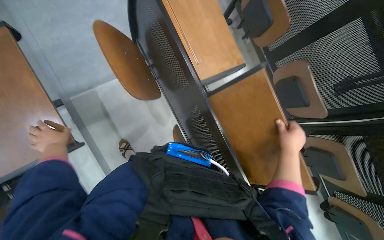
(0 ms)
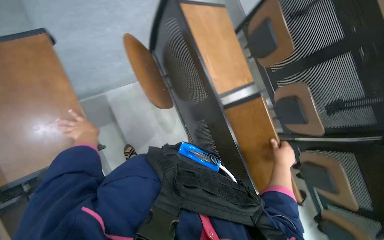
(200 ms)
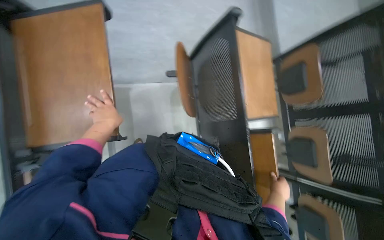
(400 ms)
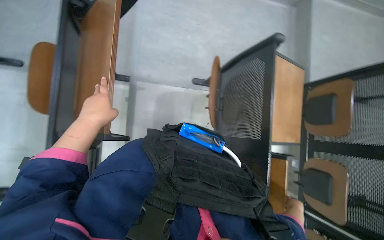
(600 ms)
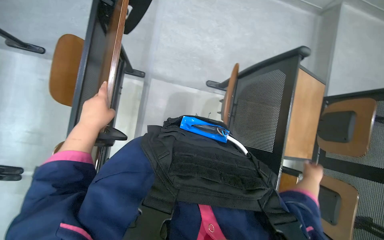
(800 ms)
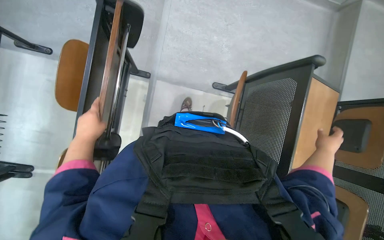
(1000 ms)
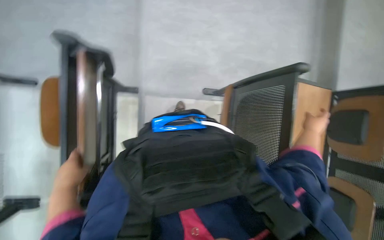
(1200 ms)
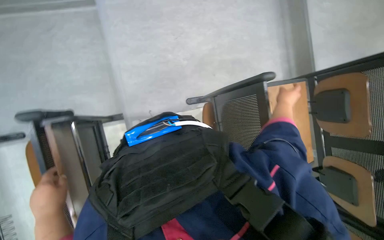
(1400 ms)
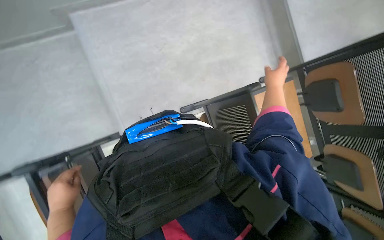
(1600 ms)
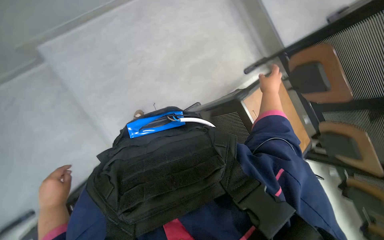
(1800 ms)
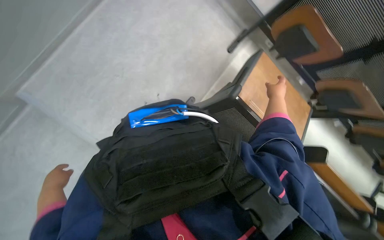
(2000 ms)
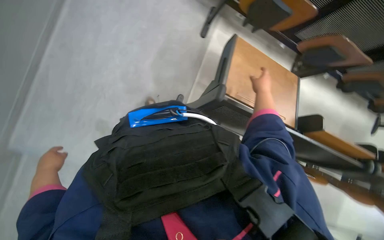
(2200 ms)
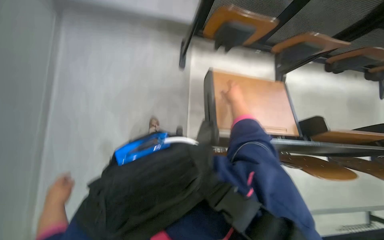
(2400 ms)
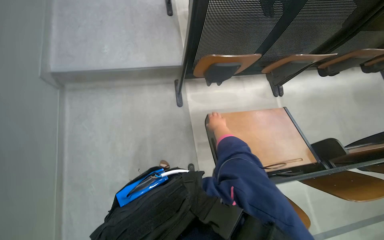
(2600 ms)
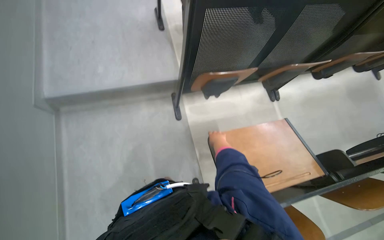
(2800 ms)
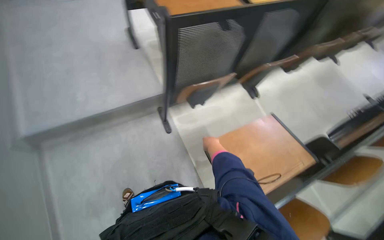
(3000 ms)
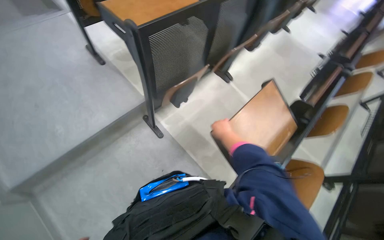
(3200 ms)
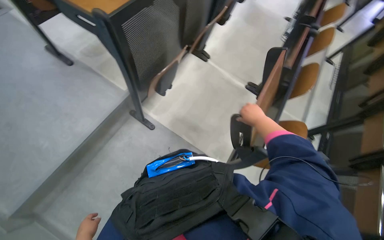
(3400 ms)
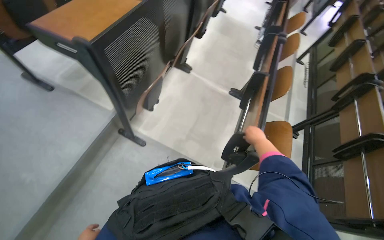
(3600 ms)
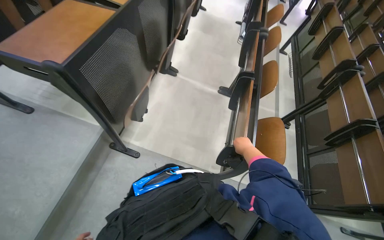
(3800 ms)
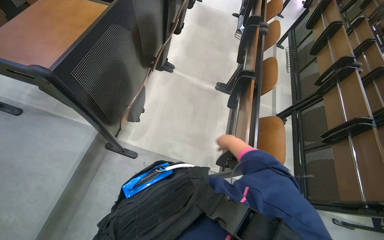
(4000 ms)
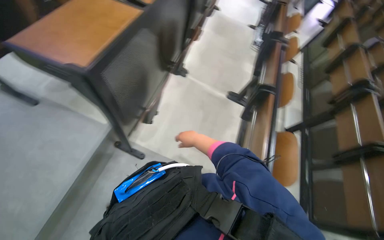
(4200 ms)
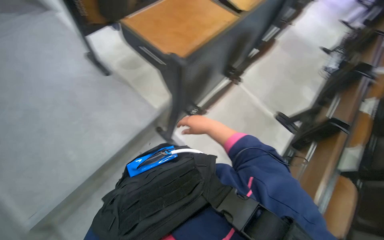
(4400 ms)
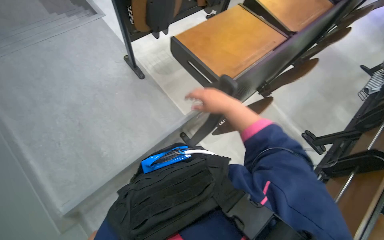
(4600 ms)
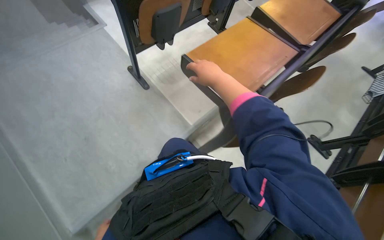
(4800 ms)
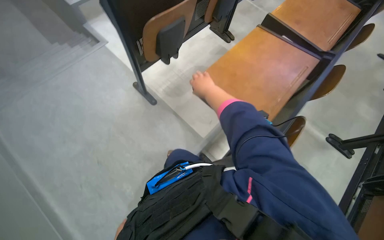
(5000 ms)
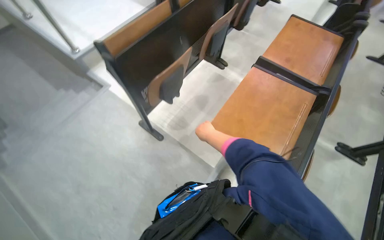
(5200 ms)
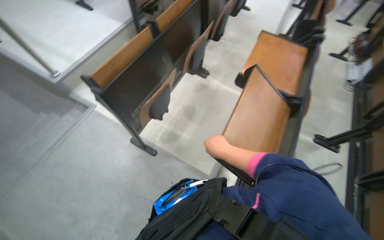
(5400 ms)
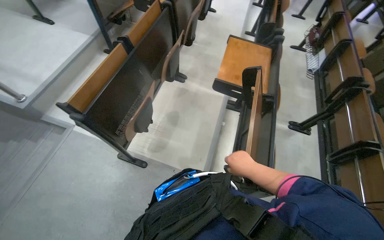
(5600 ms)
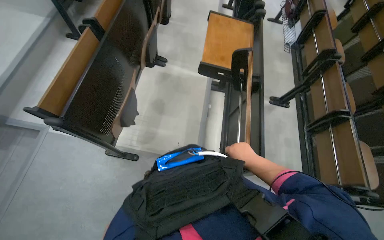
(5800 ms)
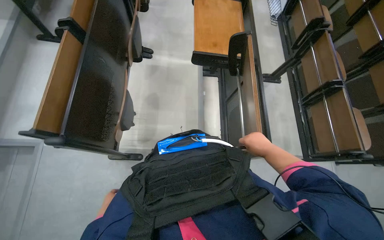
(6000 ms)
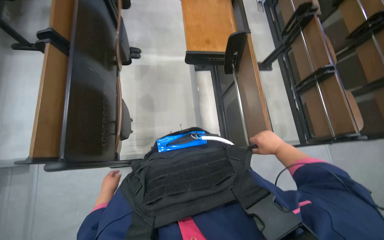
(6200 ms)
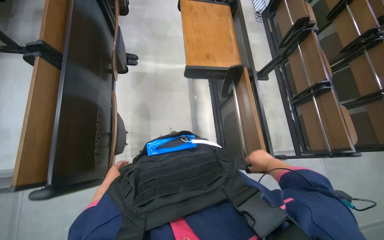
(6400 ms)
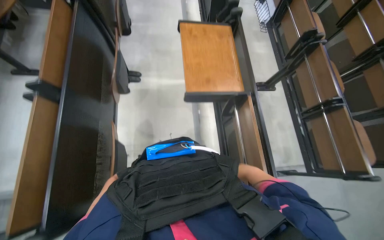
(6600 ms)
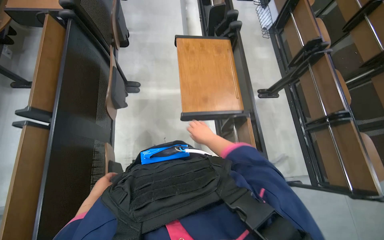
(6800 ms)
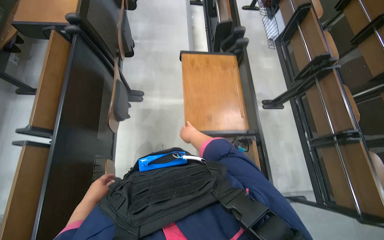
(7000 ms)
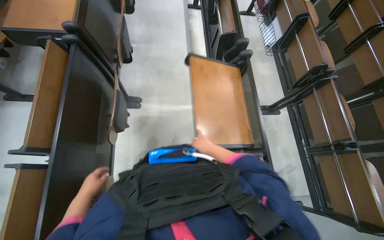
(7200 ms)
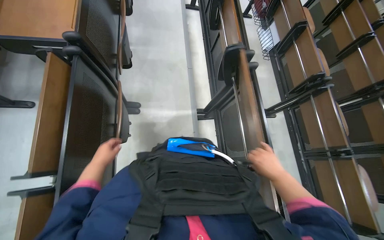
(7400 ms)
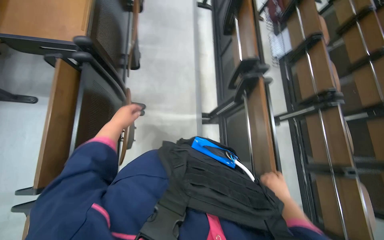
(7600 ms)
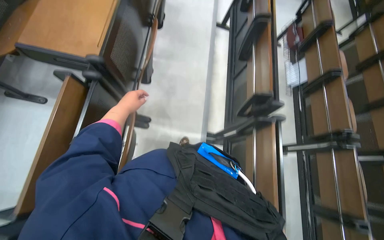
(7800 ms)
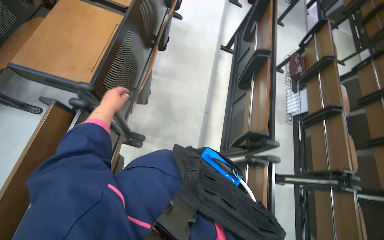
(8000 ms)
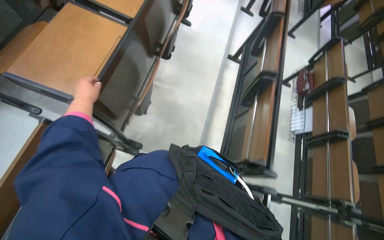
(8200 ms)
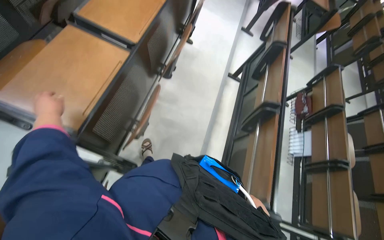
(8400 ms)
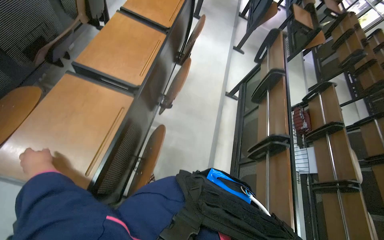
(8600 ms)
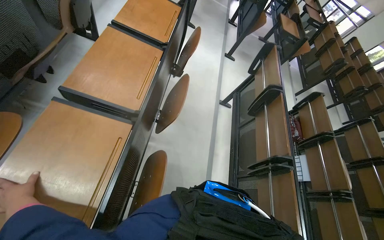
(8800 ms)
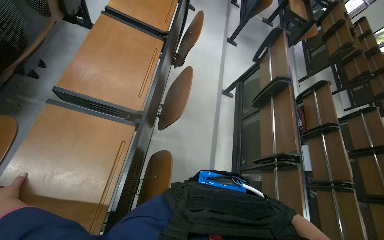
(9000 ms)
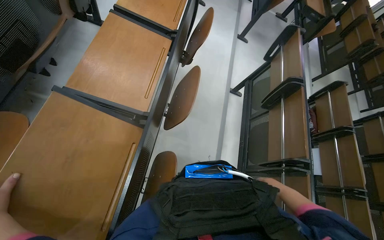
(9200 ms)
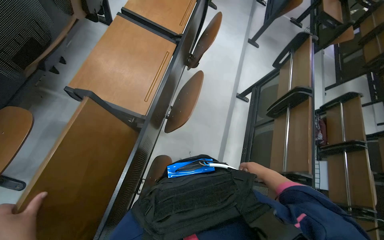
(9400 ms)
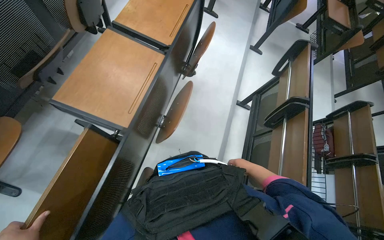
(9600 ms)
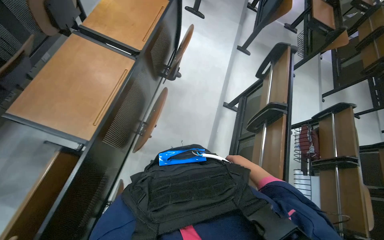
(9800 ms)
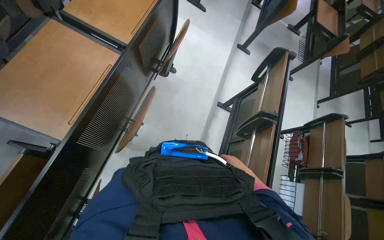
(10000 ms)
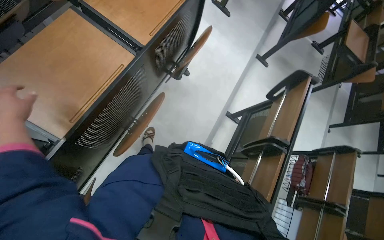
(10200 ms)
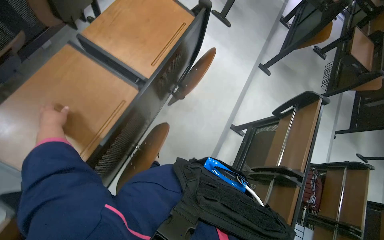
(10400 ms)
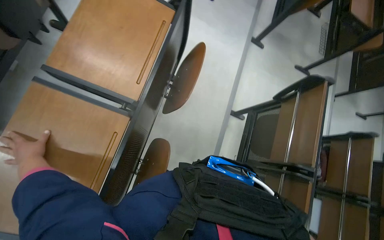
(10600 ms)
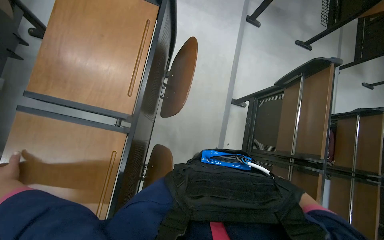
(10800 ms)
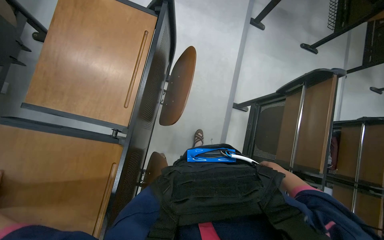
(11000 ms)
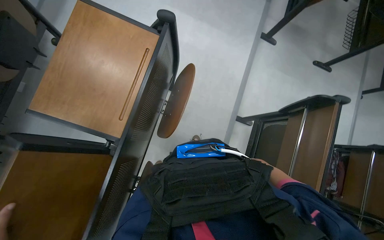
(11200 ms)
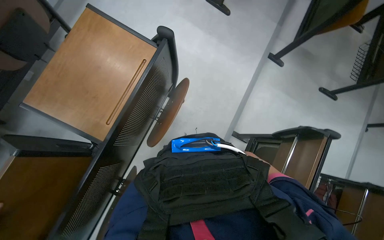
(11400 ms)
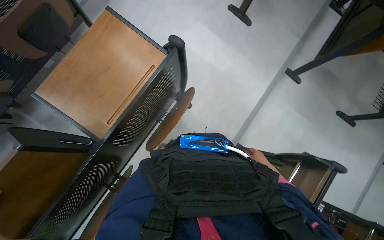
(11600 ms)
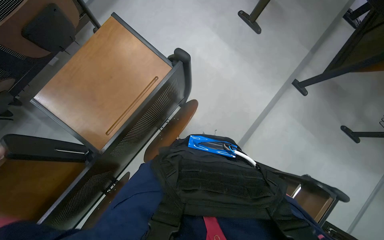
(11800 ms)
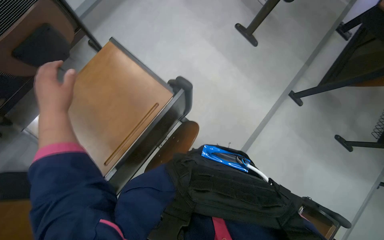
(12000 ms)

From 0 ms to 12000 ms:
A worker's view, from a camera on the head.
Job: organizing items.
The whole recording: Organizing lecture hall desks. The worker moves and adjusts desks in the lecture hall, picking up small items from the surfaces.
From 0 ms to 1600 ms: The camera is carried roughly 50 cm.
From 1600 ms to 3000 ms: The scene rotates counterclockwise by about 50 degrees.
From 4400 ms to 6000 ms: The wearer moves about 80 cm. The head turns to the right by some 40 degrees.
From 6000 ms to 7600 ms: The camera travels approximately 80 cm.
From 7600 ms to 9000 ms: The head travels some 80 cm.
From 9000 ms to 10400 ms: The wearer moves about 50 cm.
From 10400 ms to 12000 ms: The head travels some 60 cm.

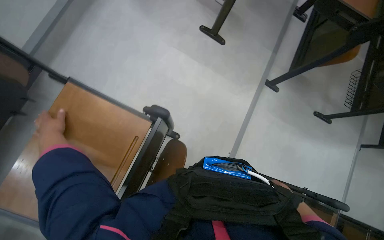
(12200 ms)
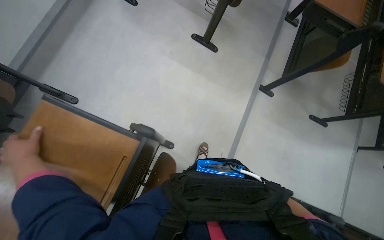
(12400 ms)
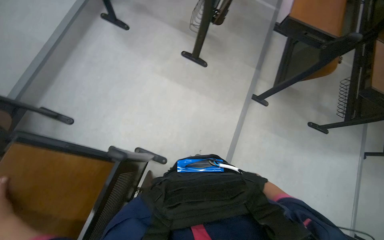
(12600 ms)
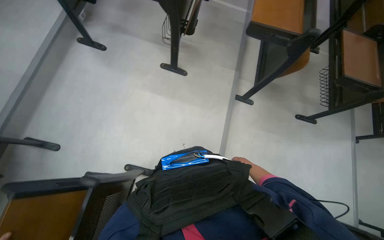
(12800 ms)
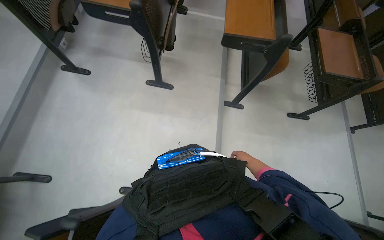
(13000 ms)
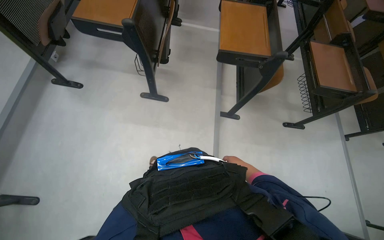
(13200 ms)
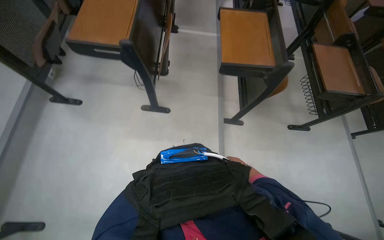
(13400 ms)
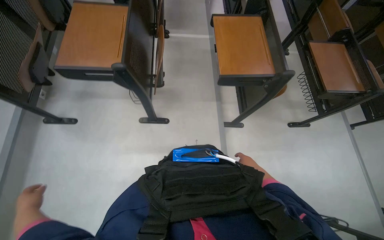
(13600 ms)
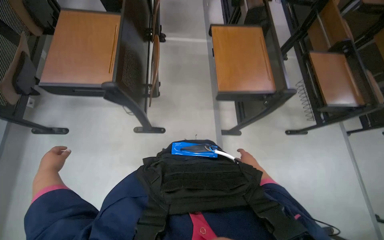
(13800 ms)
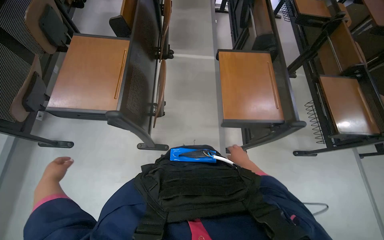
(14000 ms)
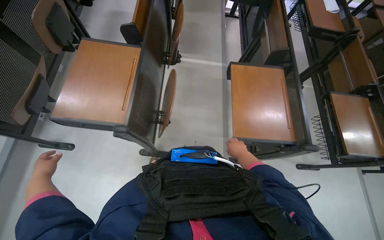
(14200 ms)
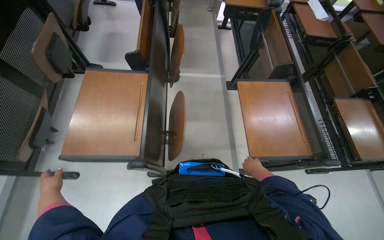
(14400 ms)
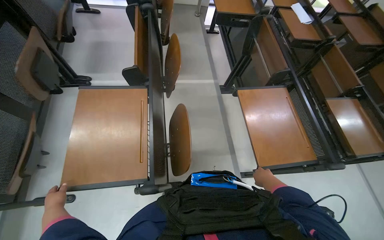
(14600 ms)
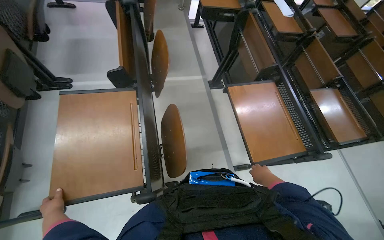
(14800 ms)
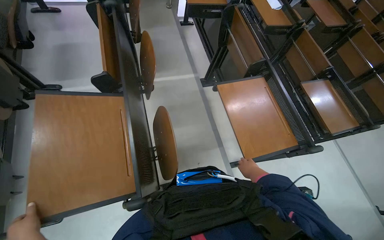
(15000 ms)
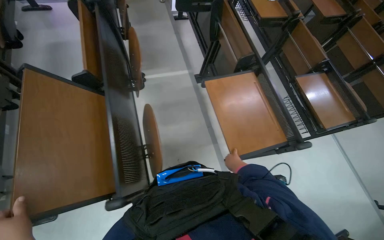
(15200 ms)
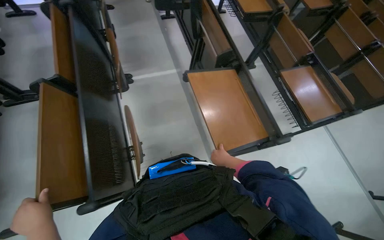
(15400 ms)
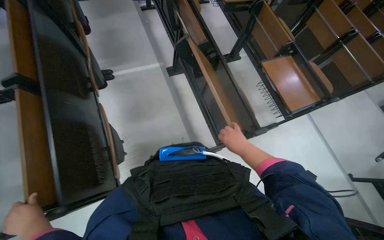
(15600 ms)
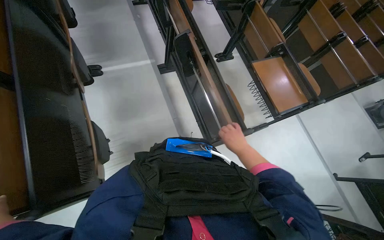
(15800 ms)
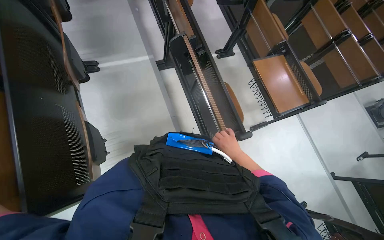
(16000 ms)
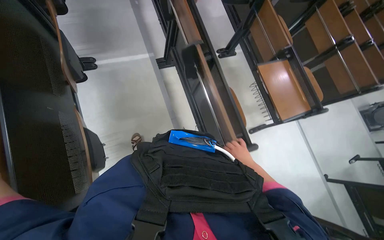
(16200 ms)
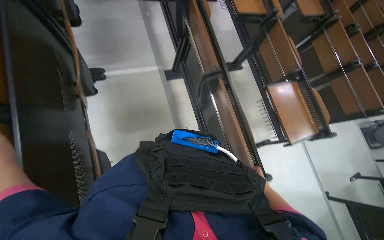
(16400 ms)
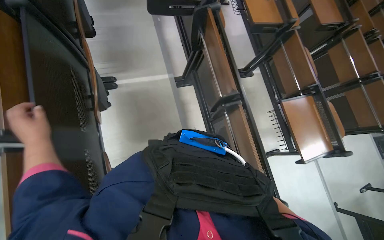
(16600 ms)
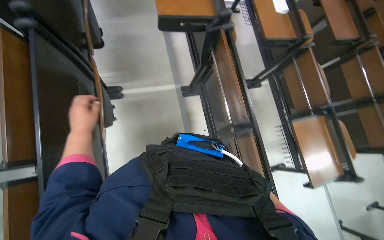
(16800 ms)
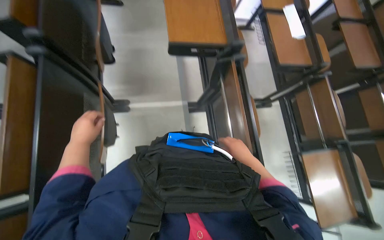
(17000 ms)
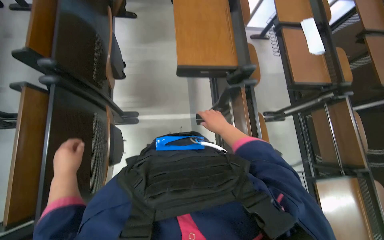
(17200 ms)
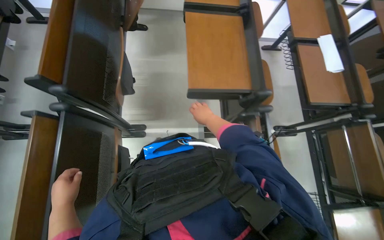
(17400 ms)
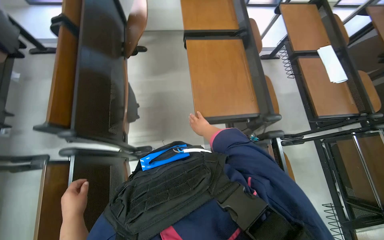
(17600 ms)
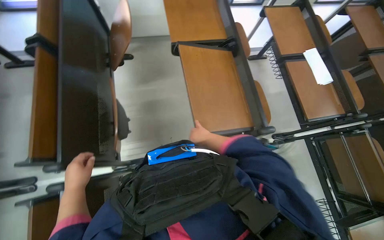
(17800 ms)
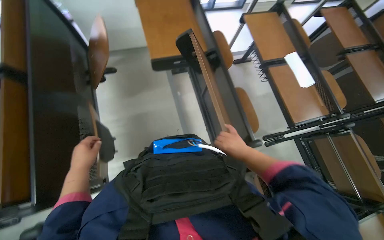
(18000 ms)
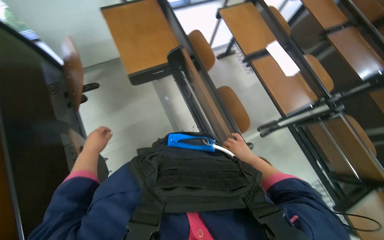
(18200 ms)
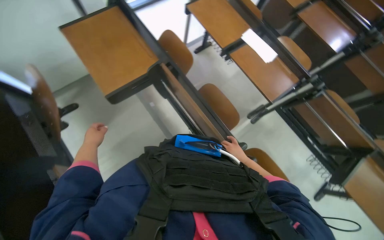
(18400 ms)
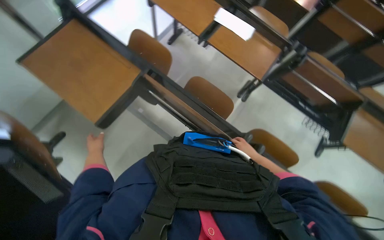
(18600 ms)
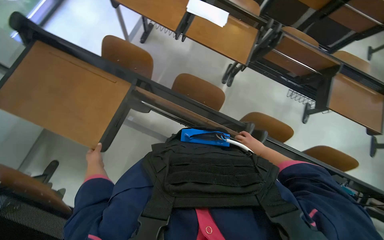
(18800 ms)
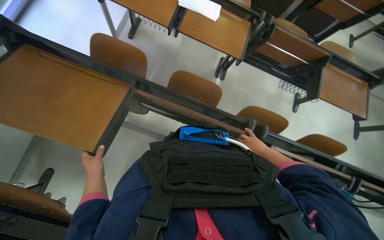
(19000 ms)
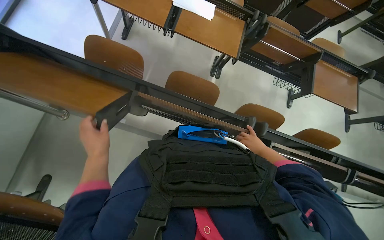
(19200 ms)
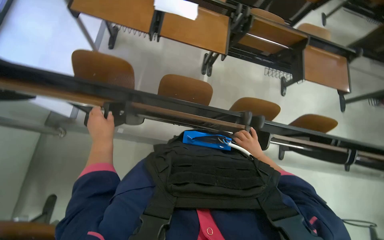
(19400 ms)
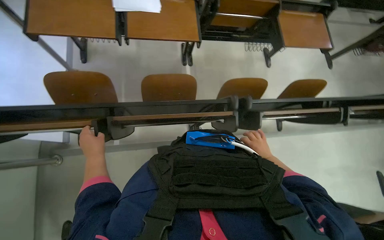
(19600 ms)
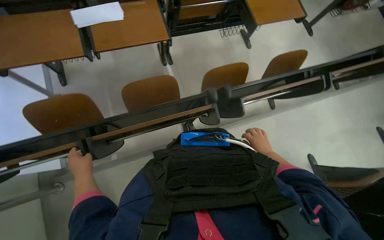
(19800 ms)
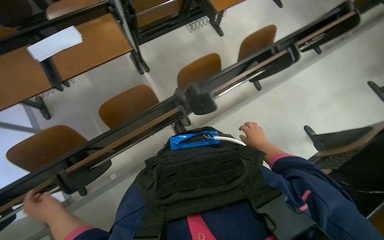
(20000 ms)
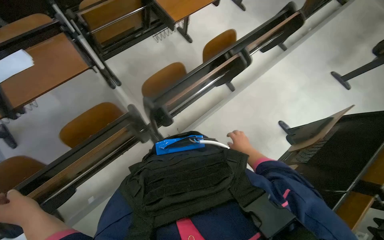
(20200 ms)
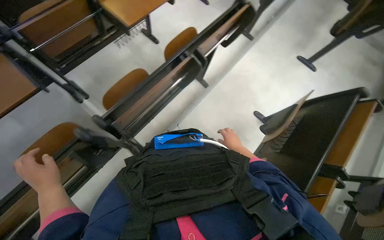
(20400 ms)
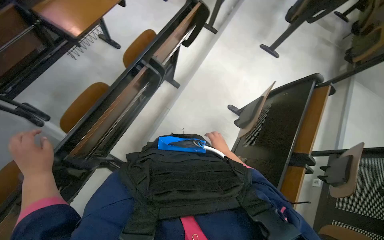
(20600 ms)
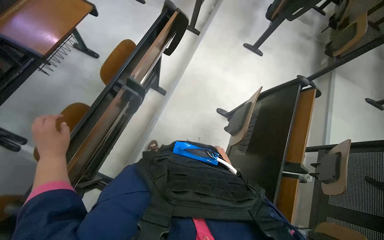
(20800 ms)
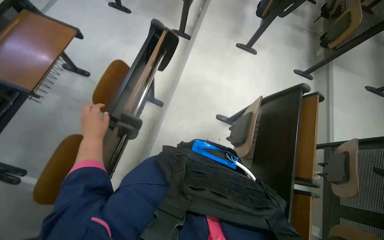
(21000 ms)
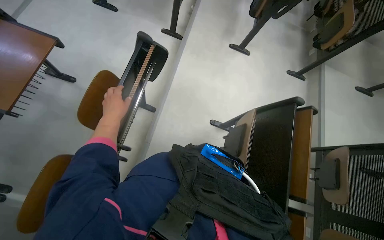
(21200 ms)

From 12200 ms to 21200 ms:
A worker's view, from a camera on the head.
Job: organizing items.
The whole recording: Organizing lecture hall desks. The worker moves and adjusts desks in the lecture hall, picking up small items from the surfaces.
From 12200 ms to 13800 ms: The head travels some 90 cm. Everything in view rotates approximately 30 degrees counterclockwise.
From 13800 ms to 15200 ms: The head travels about 40 cm.
From 15200 ms to 16600 ms: The right hand moves nearer and farther over approximately 15 cm, changing direction 2 times.
From 16600 ms to 18200 ms: The camera is carried about 90 cm.
From 18200 ms to 19800 ms: The head rotates some 80 degrees to the right. The view tips downward by some 15 degrees.
From 19800 ms to 21200 ms: The camera is carried roughly 80 cm. The head rotates some 55 degrees to the right.
